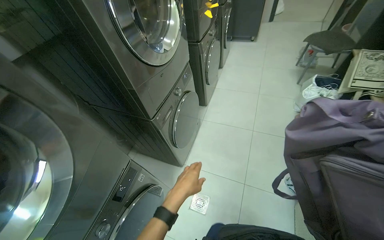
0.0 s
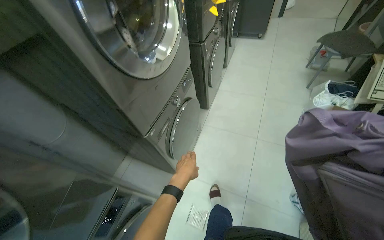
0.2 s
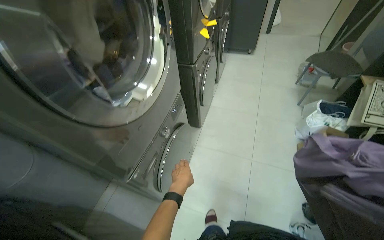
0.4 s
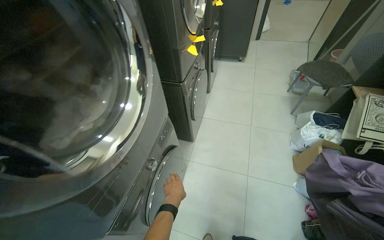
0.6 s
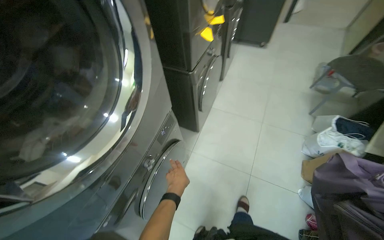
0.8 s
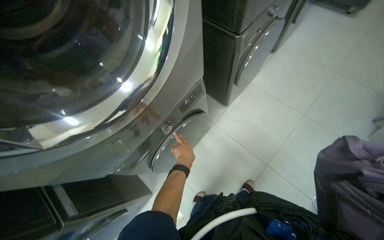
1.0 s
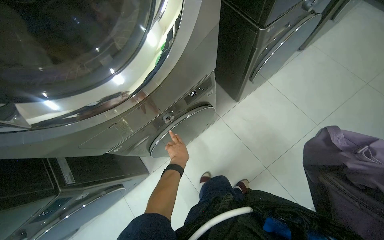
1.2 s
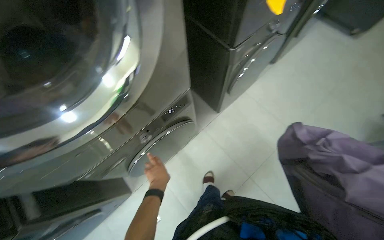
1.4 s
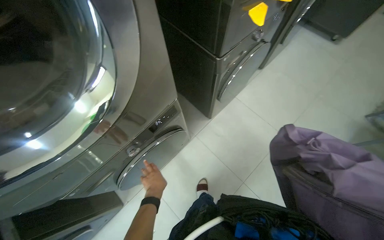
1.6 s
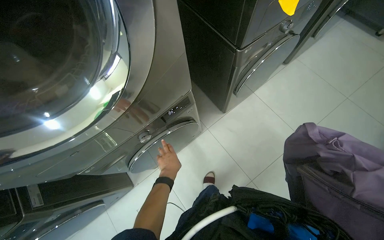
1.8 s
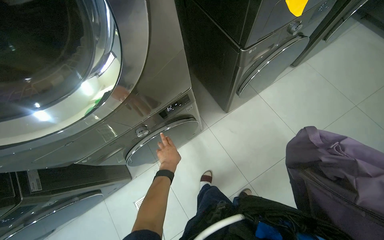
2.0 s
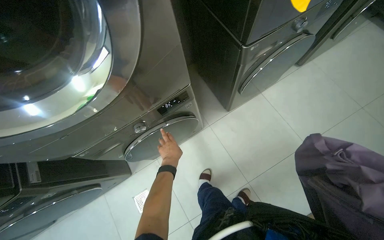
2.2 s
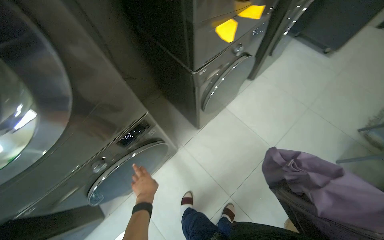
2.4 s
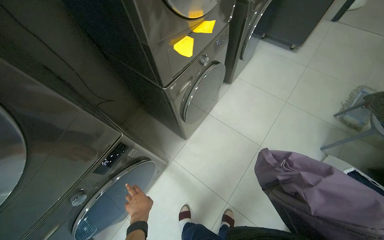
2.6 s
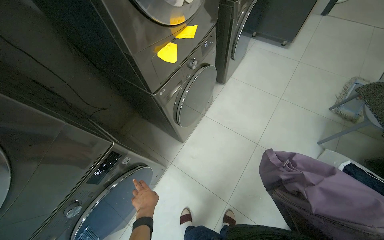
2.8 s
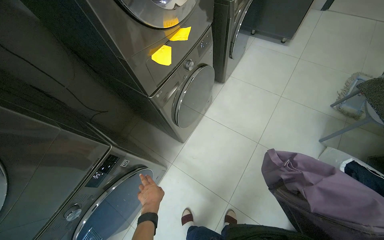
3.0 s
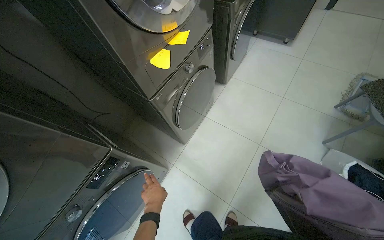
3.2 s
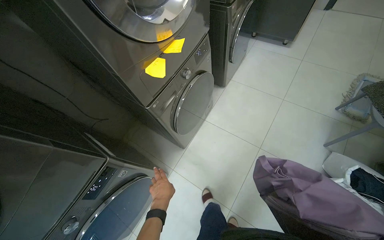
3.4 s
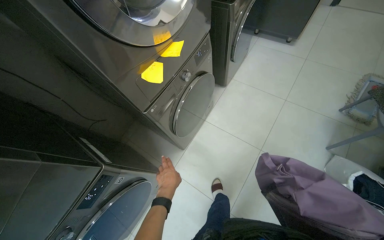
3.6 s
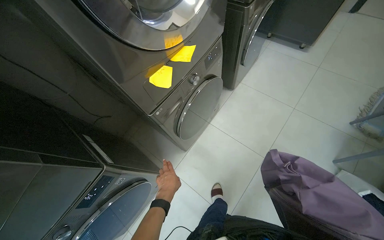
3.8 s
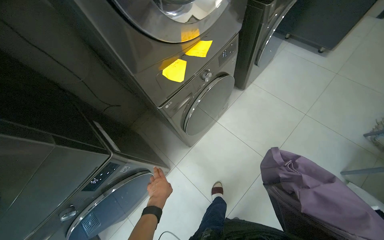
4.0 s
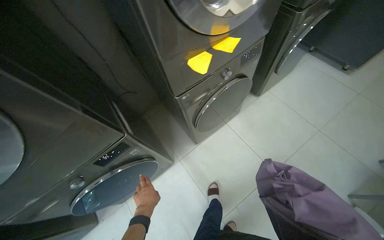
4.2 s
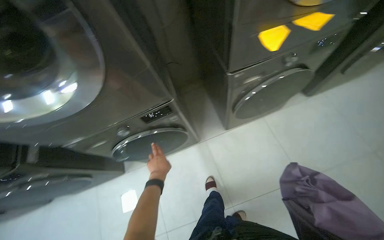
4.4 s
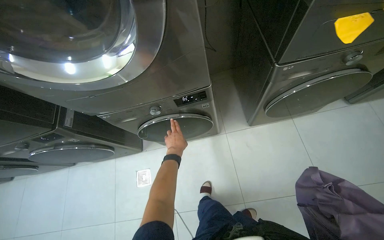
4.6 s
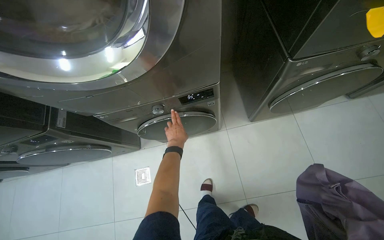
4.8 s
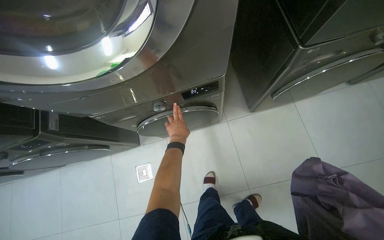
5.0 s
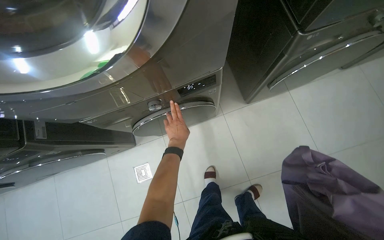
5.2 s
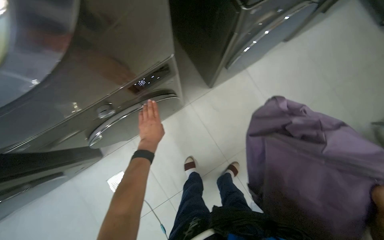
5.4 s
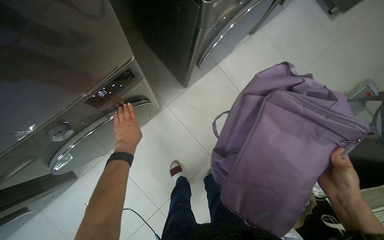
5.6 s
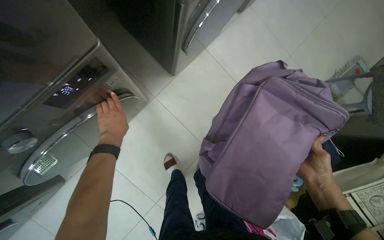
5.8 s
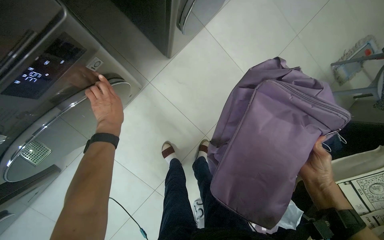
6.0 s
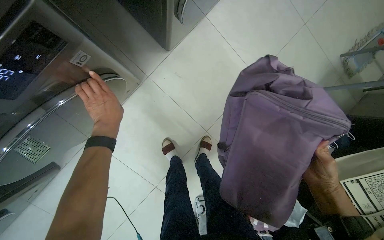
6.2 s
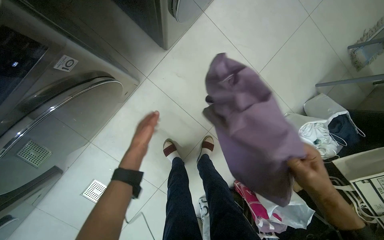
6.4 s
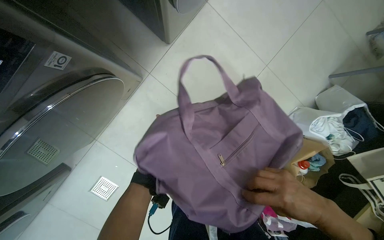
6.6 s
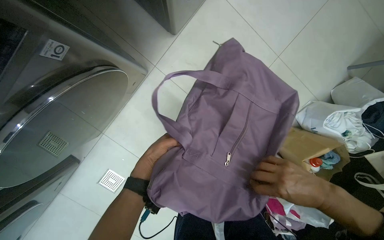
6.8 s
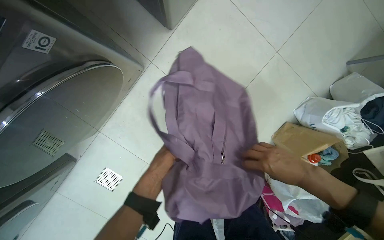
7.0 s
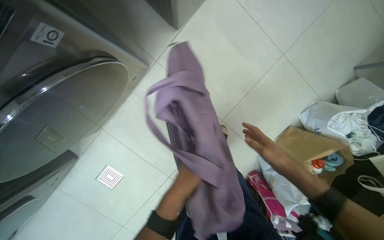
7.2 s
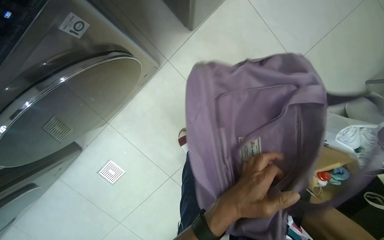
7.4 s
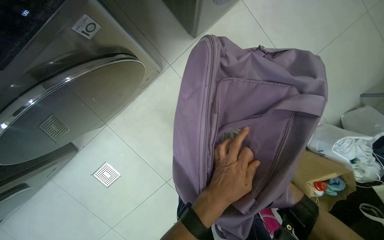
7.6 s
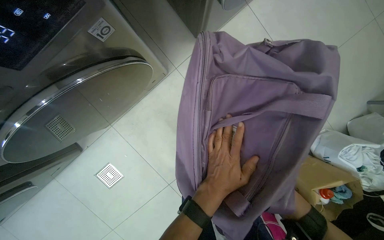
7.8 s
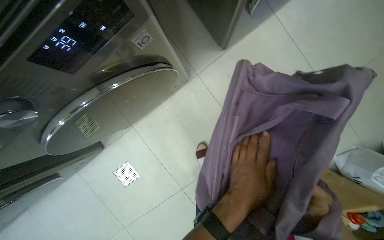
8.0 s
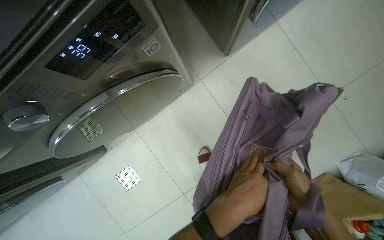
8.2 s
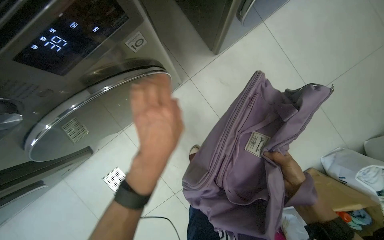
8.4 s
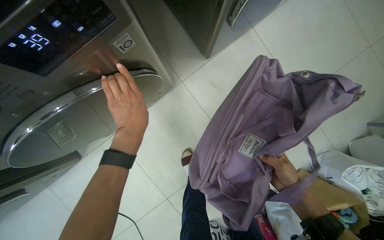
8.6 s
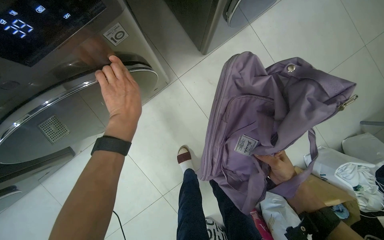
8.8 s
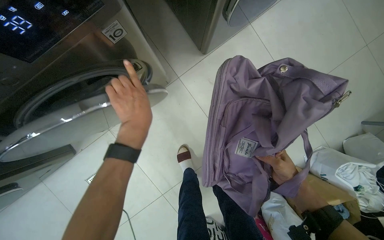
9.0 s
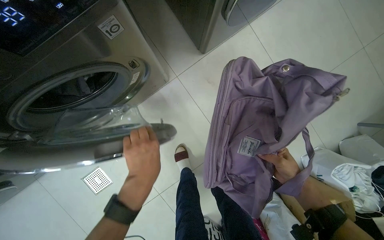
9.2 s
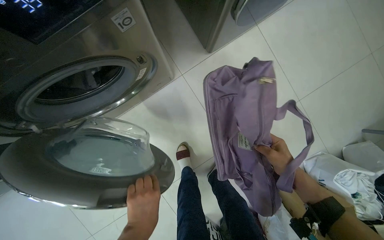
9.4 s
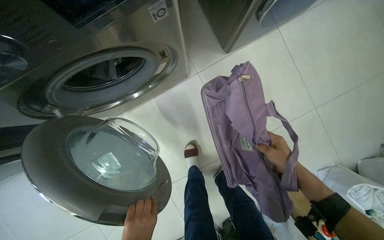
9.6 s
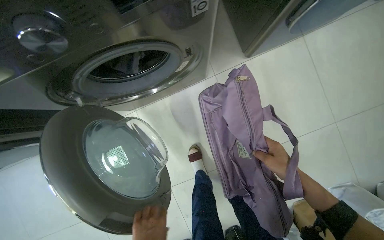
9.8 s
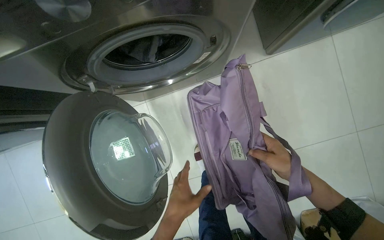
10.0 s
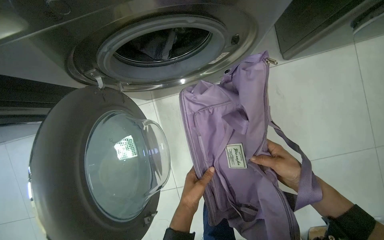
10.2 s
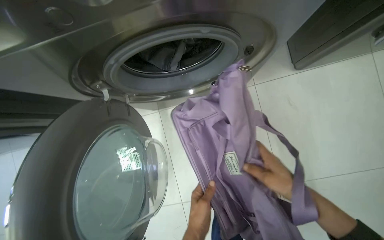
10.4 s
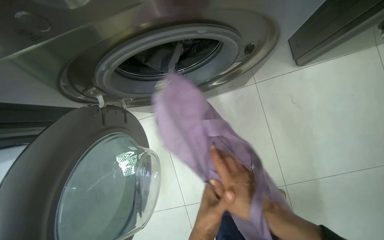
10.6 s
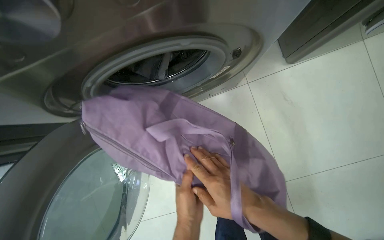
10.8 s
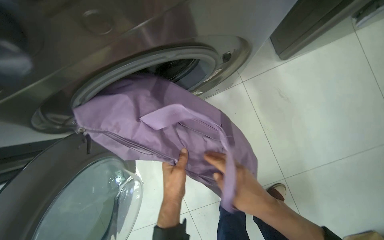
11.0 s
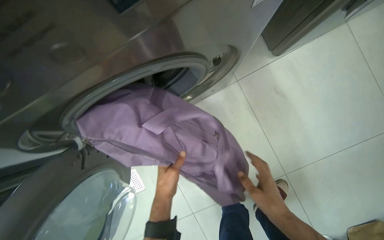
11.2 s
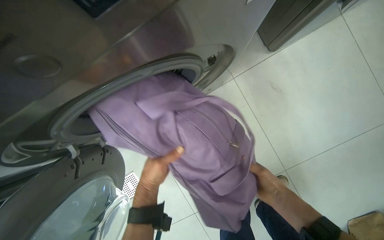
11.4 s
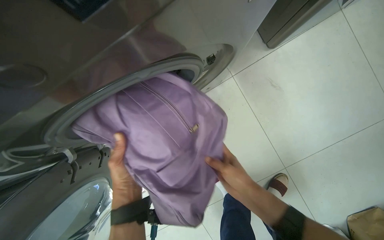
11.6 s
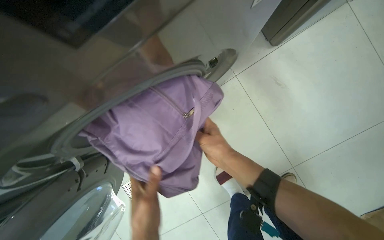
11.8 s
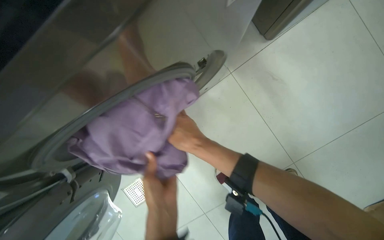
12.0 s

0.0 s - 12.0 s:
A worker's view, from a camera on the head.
Job: managing laundry.
The whole recording: Loading and starting washing machine. The worker gathers items, loads clothes into a washing machine, and sets the wash program.
0.0 s - 1.6 s: The camera travels some 80 cm. The camera pitches downward, by approximately 20 degrees.
3.0 s - 4.4 s: The wearer's head swings some 35 degrees to the left.
4.4 s - 6.0 s: The head turns to the right by approximately 30 degrees. The view tilts some 20 degrees downward.
6.0 s - 7.6 s: The left hand shifts roughly 40 cm to the right and down the picture.
7.6 s - 9.0 s: The left hand is displaced up the picture and to the left by roughly 30 cm.
9.0 s - 10.4 s: The right hand goes about 25 cm to the left.

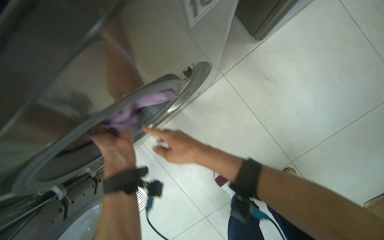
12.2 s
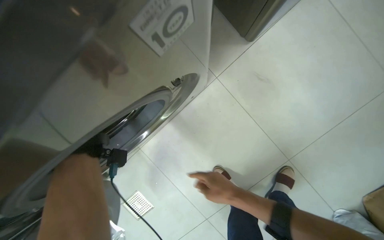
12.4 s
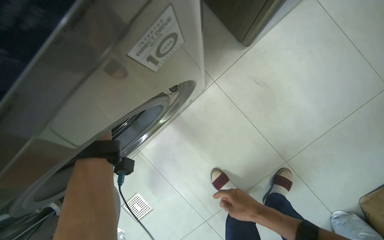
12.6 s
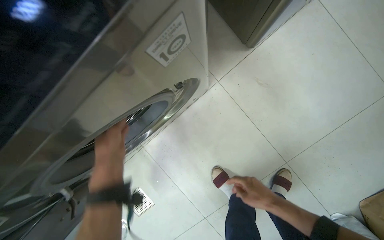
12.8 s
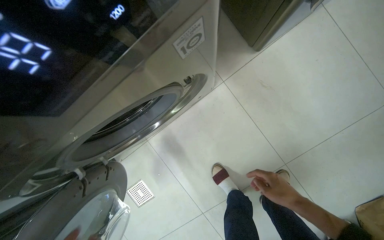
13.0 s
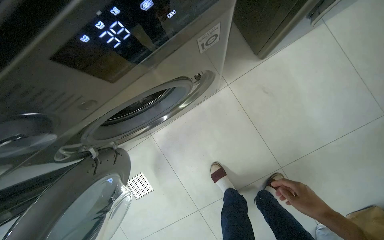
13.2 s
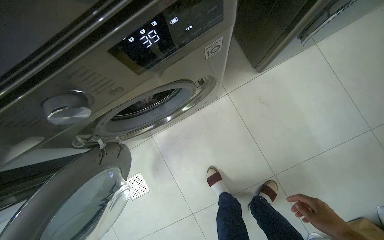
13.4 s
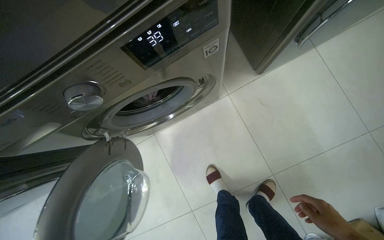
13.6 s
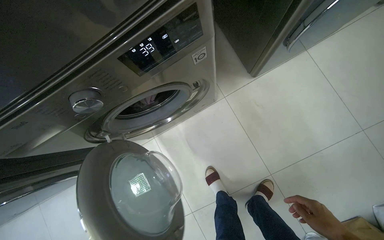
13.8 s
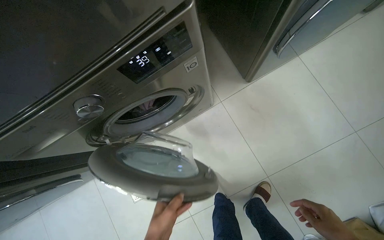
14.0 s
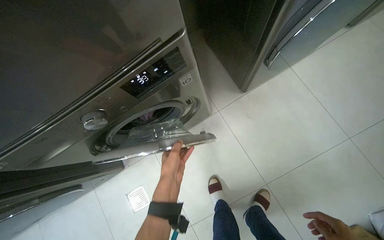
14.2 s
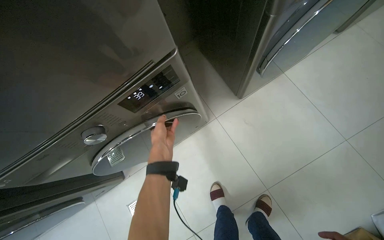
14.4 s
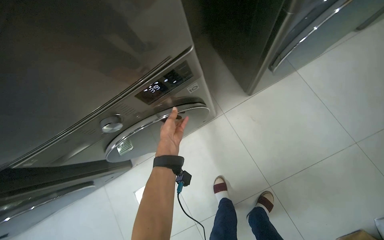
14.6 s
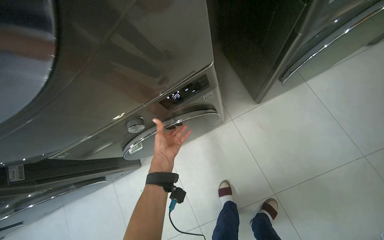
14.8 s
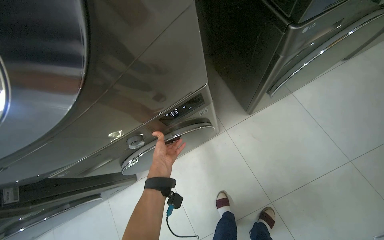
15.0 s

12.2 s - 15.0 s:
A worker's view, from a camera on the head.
Job: managing laundry.
The whole recording: Loading and starting washing machine. The worker gathers items, loads clothes into a washing machine, and sets the wash program.
12.2 s - 13.6 s: The right hand moves to the right and down the picture, about 50 cm.
13.6 s - 15.0 s: The camera pitches upward, by roughly 10 degrees.

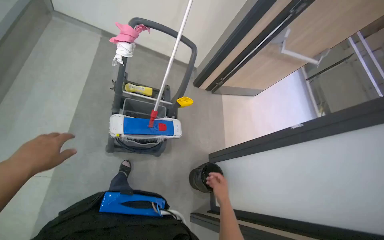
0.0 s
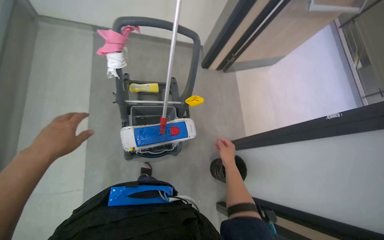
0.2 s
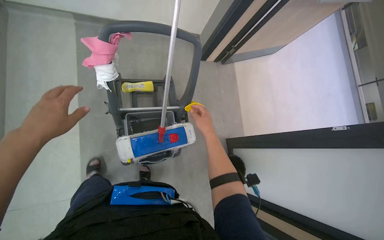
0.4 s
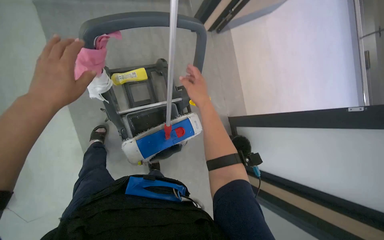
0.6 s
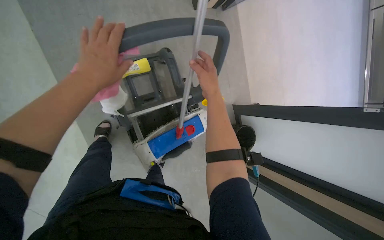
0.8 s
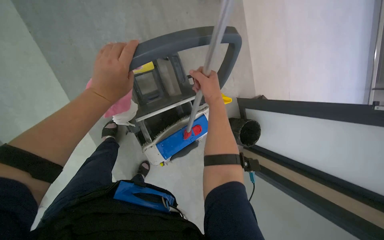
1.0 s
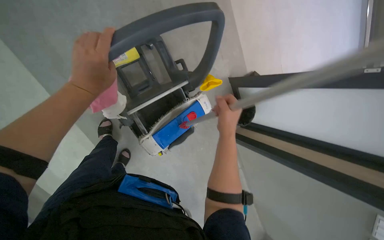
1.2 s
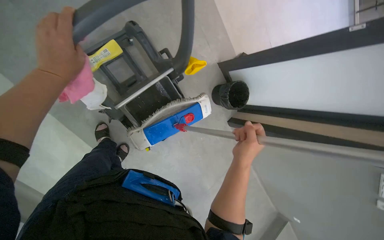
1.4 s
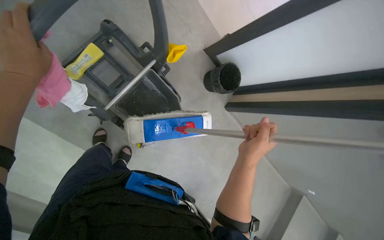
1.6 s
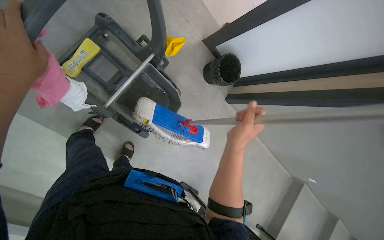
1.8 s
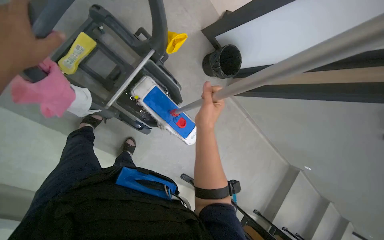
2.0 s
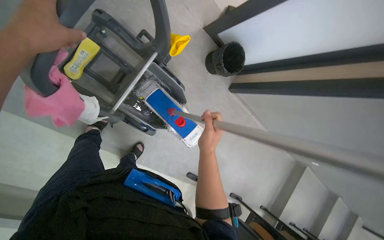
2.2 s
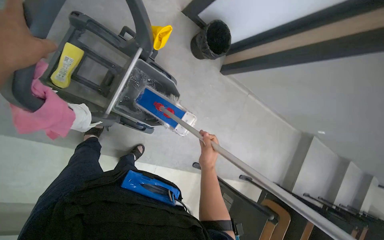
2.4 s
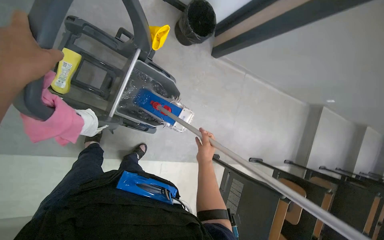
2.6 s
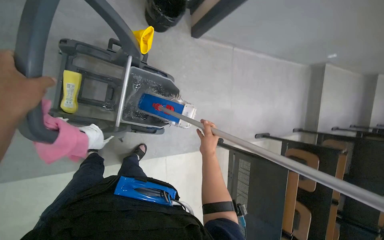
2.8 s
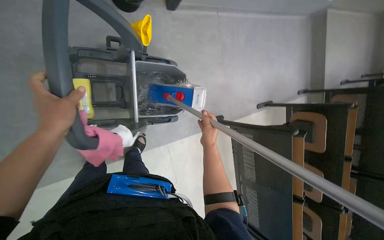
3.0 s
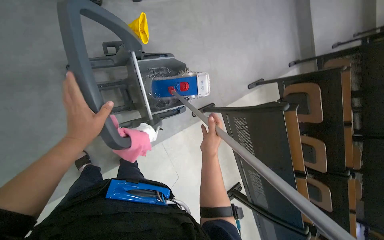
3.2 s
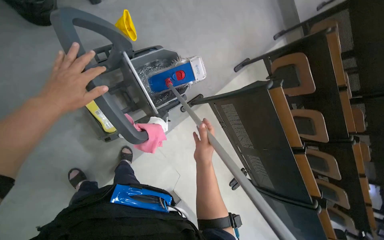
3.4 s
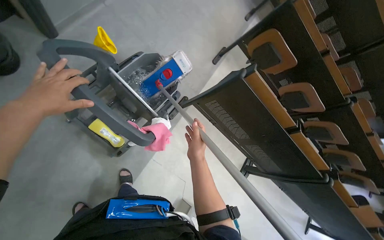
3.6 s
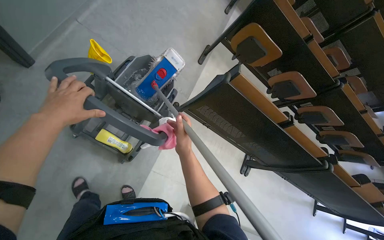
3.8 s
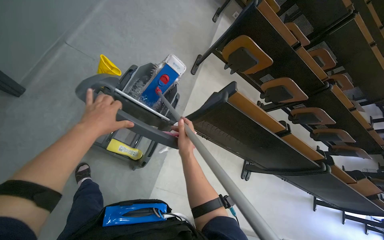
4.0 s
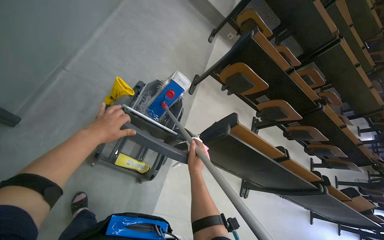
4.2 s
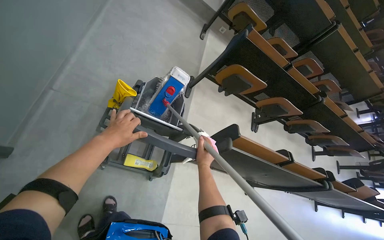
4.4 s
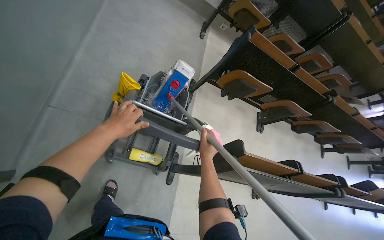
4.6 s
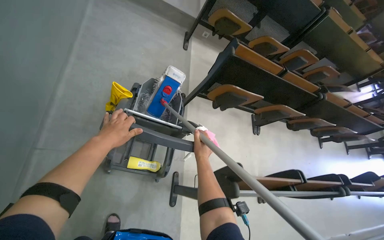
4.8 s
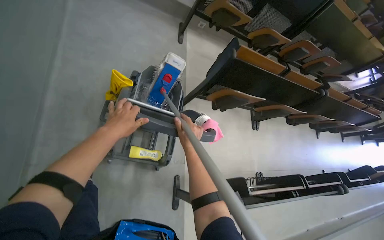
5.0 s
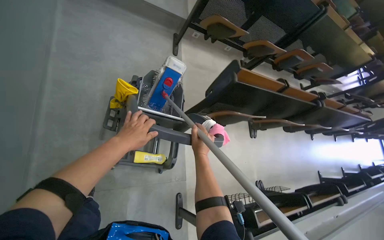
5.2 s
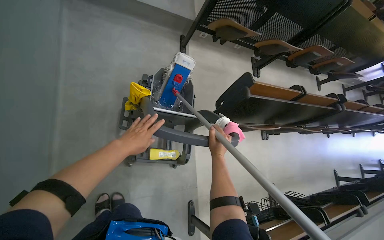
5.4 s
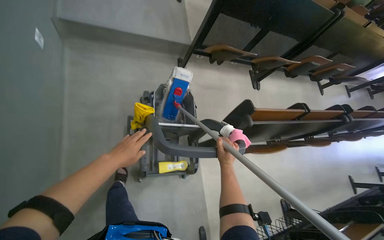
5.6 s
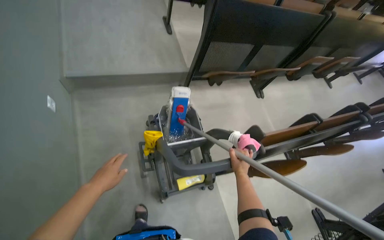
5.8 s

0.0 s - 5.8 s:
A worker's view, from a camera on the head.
Job: mopping floor.
The whole recording: Mopping lecture hall floor. The worker dips the mop into the bucket and mops the floor of the lecture hall.
0.0 s - 1.4 s: The head travels some 70 cm. The view tilts about 45 degrees downward. The scene turns some 30 degrees counterclockwise in the picture.
1.4 s - 2.8 s: The view tilts approximately 20 degrees downward. Everything in view rotates about 40 degrees counterclockwise.
2.8 s - 4.4 s: The view tips downward by approximately 15 degrees. Everything in view rotates some 60 degrees counterclockwise.
4.4 s - 5.8 s: The camera travels about 60 cm.
